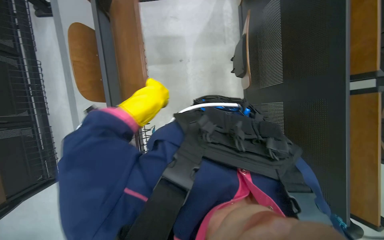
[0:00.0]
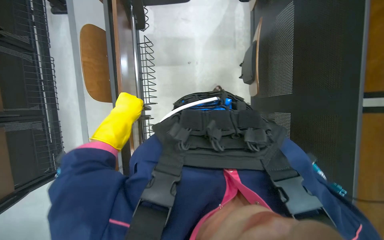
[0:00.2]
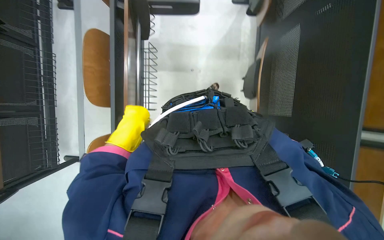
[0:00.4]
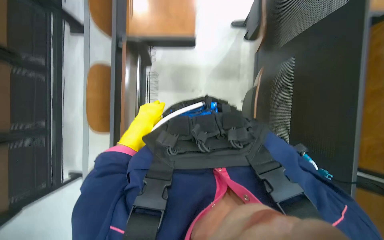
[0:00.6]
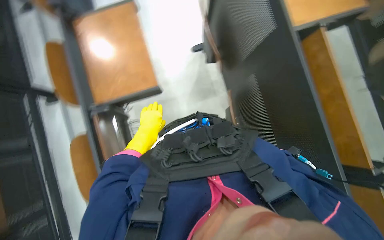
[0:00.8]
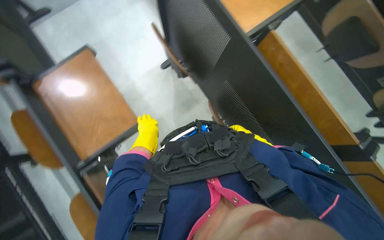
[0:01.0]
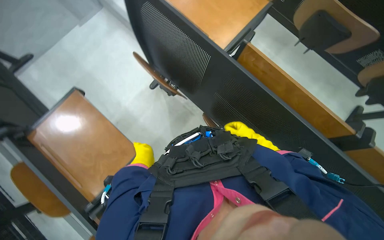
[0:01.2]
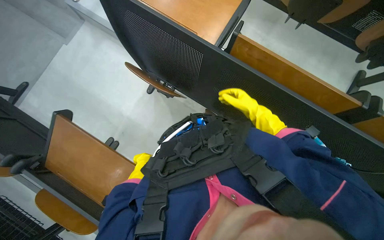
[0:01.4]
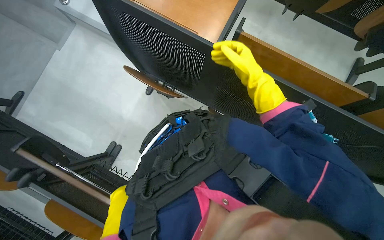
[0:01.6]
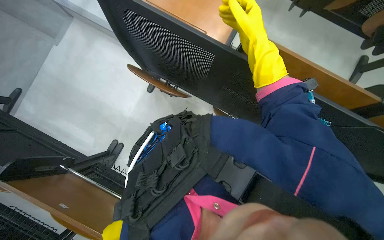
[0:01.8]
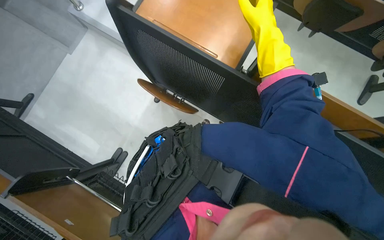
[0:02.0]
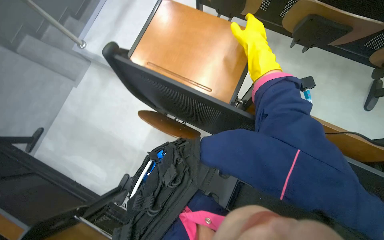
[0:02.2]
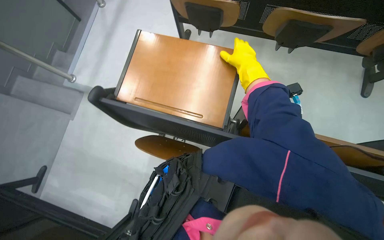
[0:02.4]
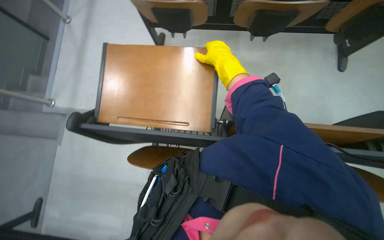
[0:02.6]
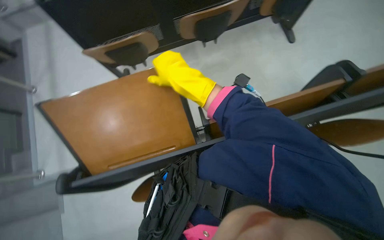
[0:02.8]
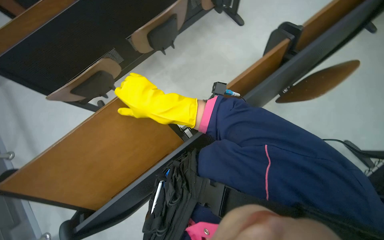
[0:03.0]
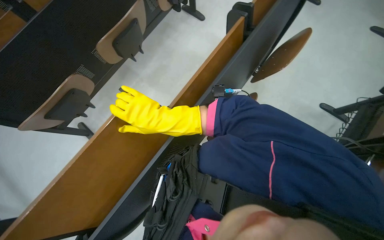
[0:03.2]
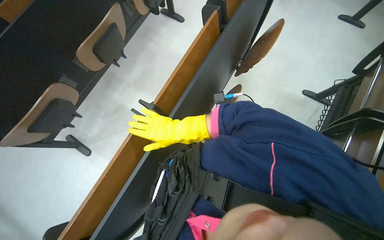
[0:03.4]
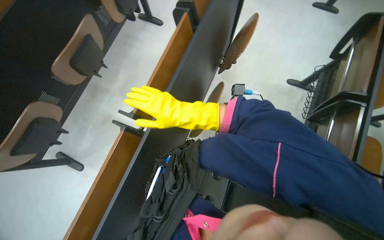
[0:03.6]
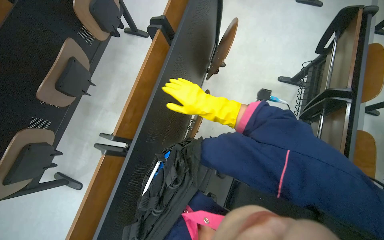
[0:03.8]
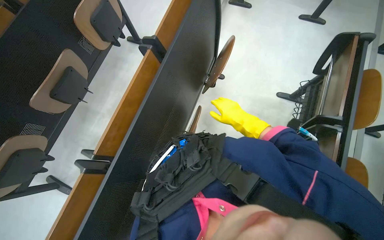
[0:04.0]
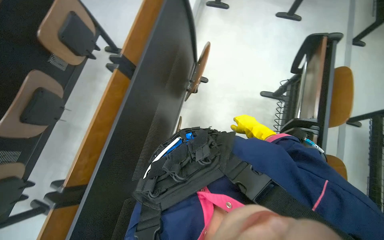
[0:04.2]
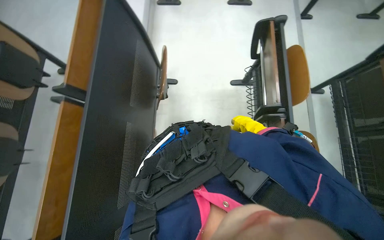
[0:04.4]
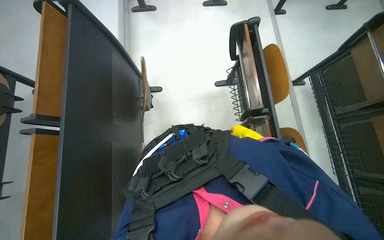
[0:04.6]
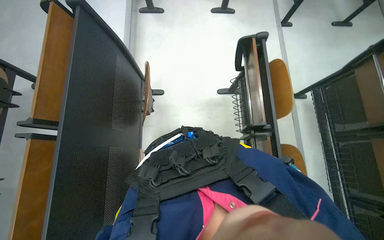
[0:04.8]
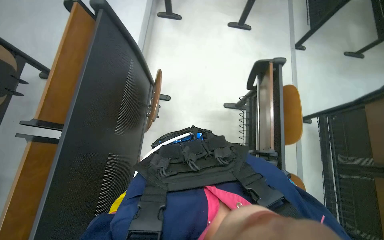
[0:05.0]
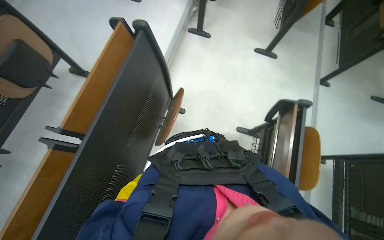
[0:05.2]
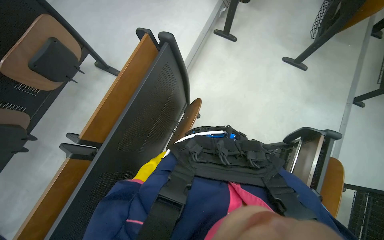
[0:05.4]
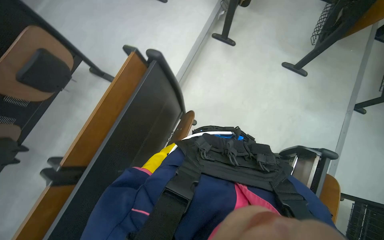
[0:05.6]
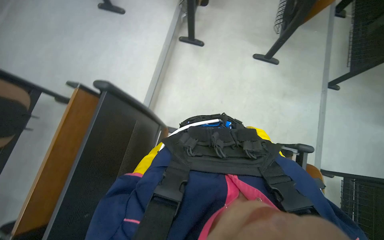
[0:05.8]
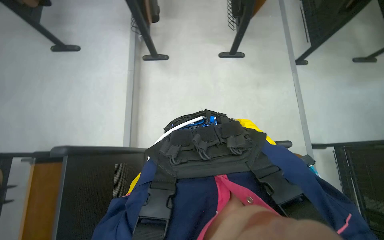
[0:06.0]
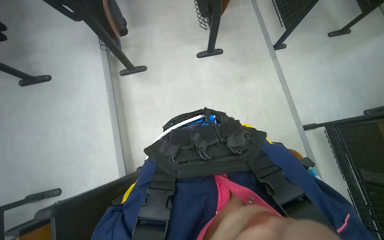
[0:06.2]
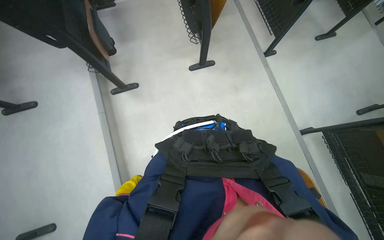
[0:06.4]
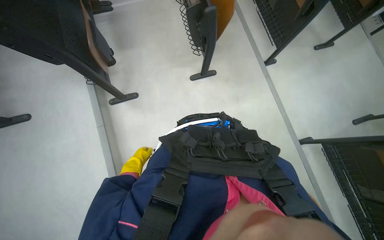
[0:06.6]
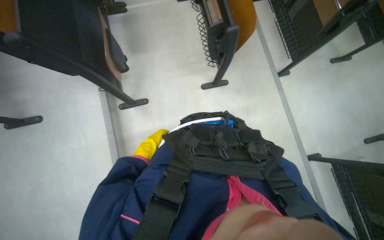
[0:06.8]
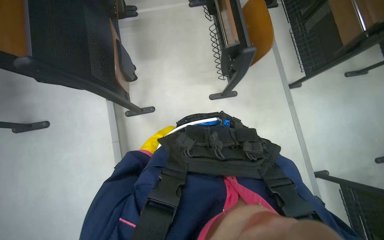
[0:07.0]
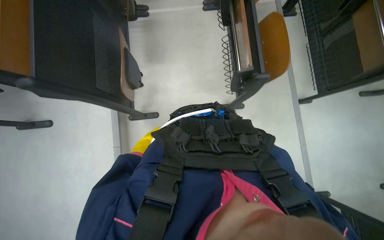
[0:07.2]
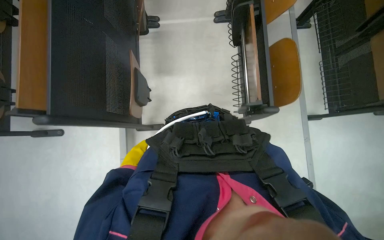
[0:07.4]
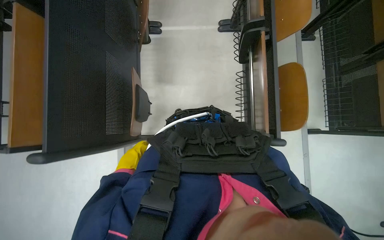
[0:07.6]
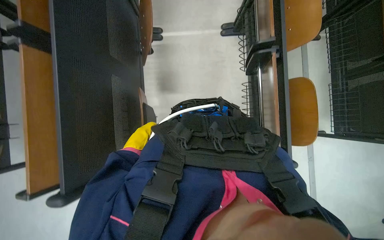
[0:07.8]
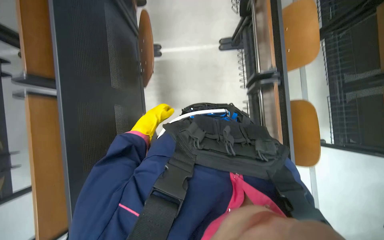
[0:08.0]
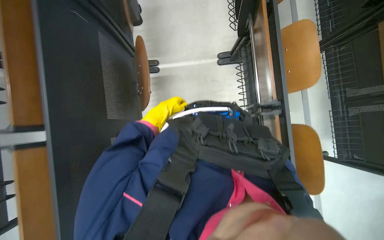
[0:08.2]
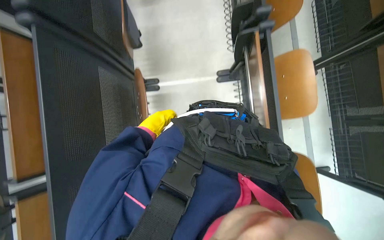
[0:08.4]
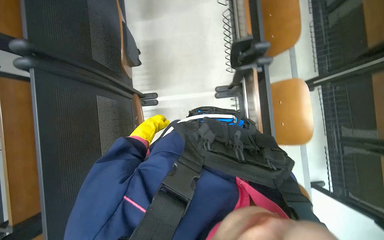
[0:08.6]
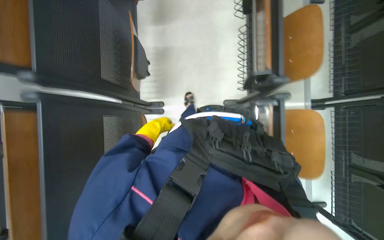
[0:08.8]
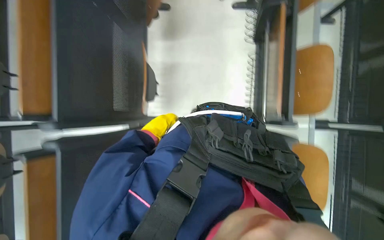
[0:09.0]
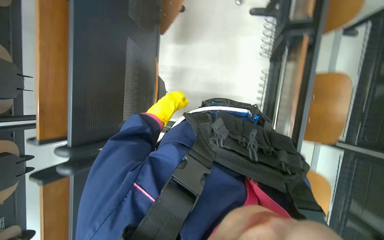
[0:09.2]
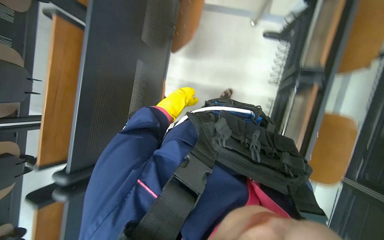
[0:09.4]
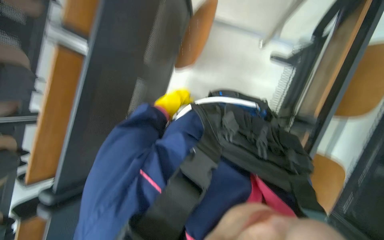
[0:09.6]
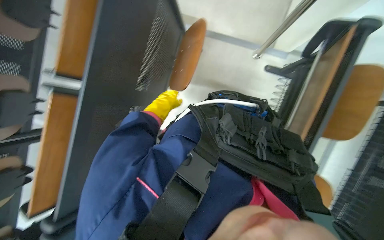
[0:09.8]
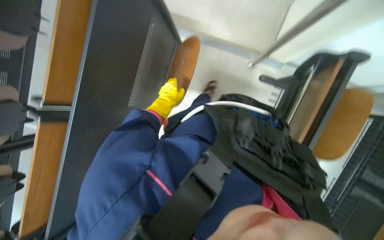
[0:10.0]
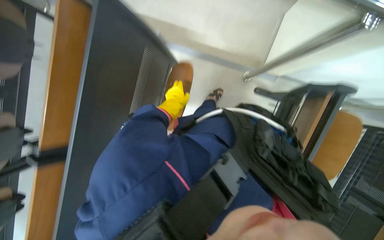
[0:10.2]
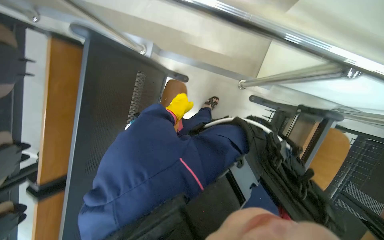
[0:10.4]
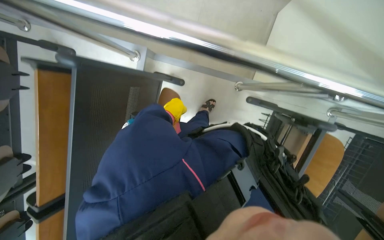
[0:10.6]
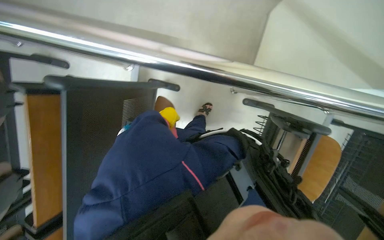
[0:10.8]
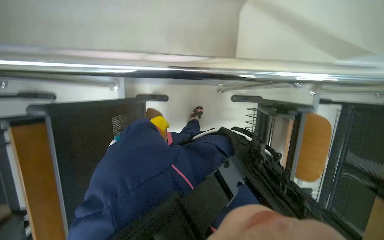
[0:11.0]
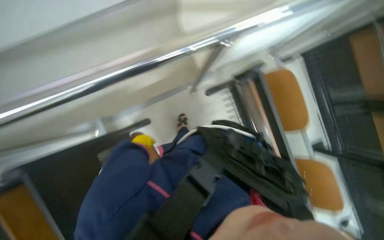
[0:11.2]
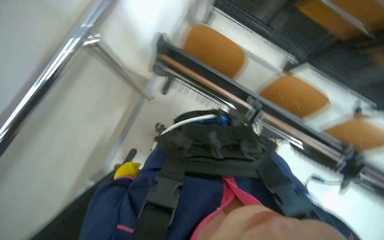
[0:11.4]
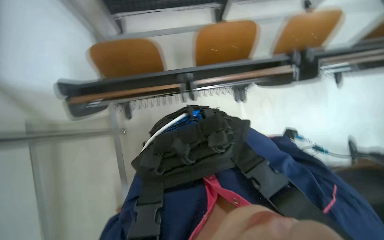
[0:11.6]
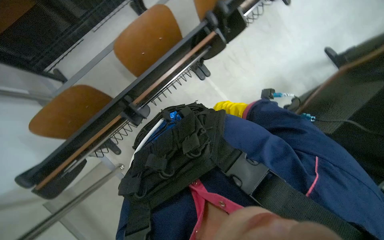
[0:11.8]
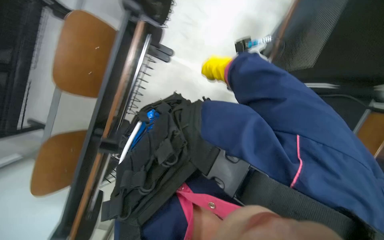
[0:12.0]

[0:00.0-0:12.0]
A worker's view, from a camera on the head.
Job: preparing cleaning supplies.
The whole recording: Preparing desks for mopping. The worker arranges the desks to make it easier to mop the floor.
0:00.0 to 0:01.6: Everything in view rotates some 25 degrees counterclockwise.
0:01.6 to 0:03.0: The view tips upward by roughly 15 degrees. Everything in view rotates roughly 65 degrees counterclockwise.
0:03.0 to 0:04.4: The camera is carried roughly 50 cm. The head rotates roughly 50 degrees to the right.
0:04.4 to 0:06.0: The camera travels about 70 cm.
0:06.0 to 0:07.6: The camera is carried roughly 1 m.
0:07.6 to 0:09.0: The wearer moves approximately 1 m.
0:09.0 to 0:10.4: The head travels roughly 60 cm.
0:10.4 to 0:12.0: The camera travels some 50 cm. The scene turns some 120 degrees counterclockwise in the picture.

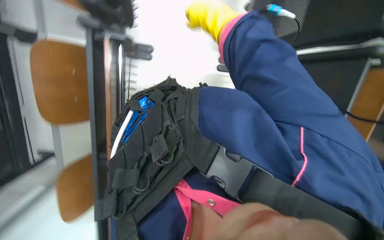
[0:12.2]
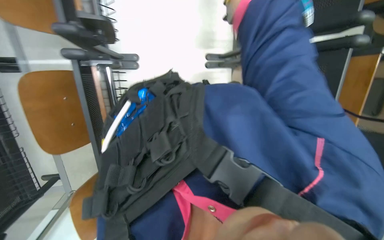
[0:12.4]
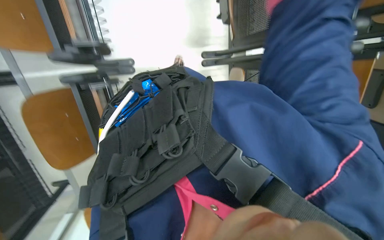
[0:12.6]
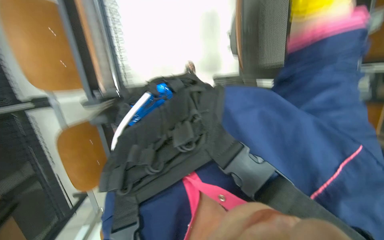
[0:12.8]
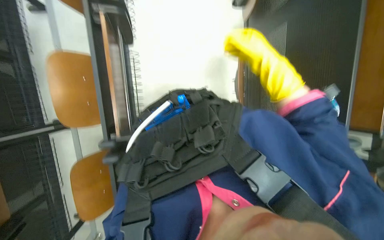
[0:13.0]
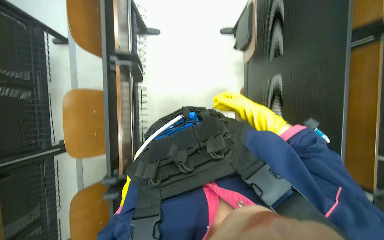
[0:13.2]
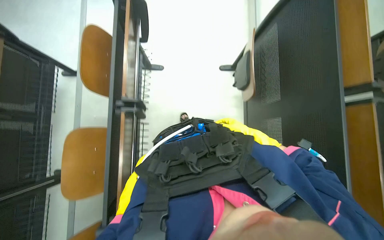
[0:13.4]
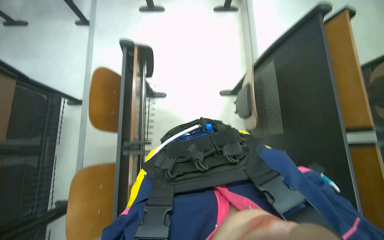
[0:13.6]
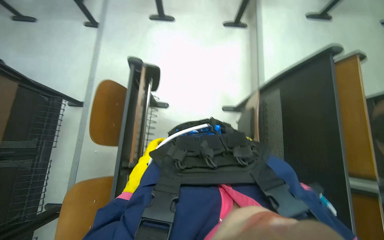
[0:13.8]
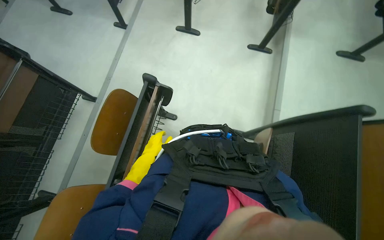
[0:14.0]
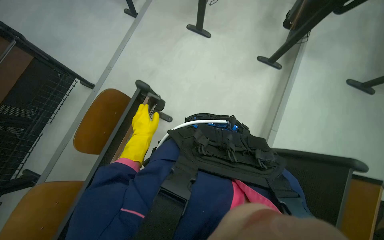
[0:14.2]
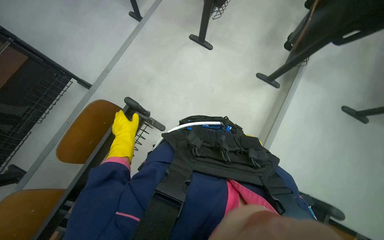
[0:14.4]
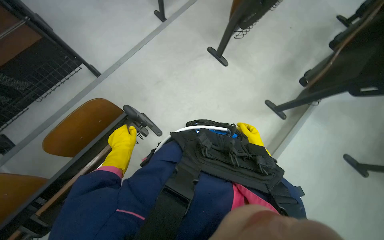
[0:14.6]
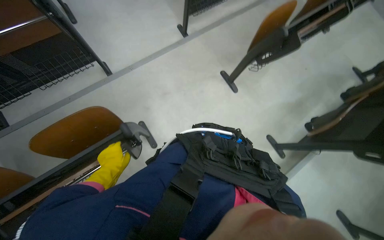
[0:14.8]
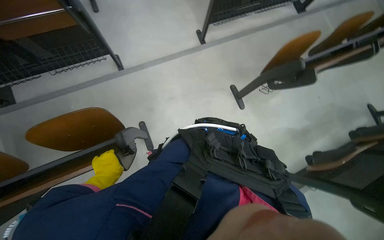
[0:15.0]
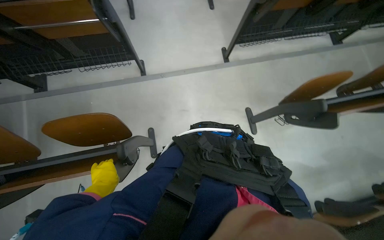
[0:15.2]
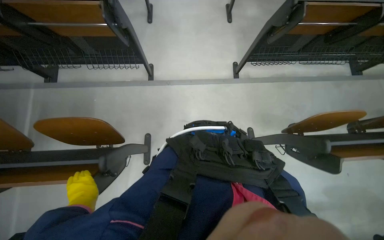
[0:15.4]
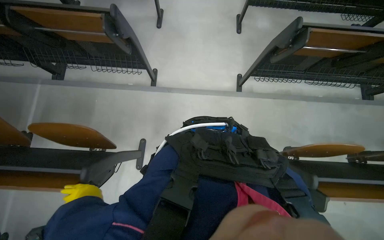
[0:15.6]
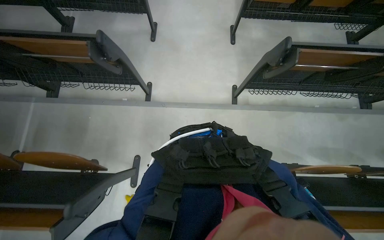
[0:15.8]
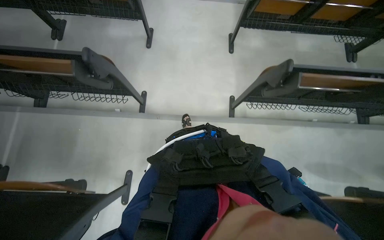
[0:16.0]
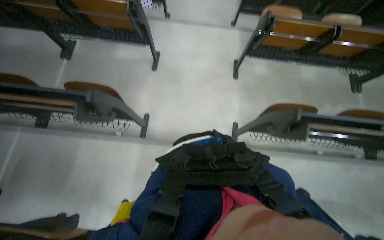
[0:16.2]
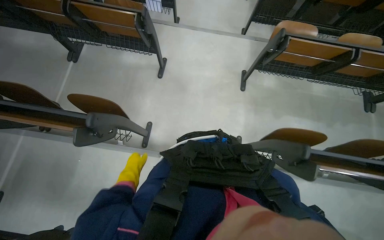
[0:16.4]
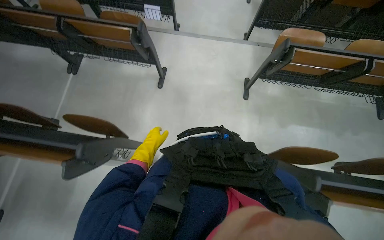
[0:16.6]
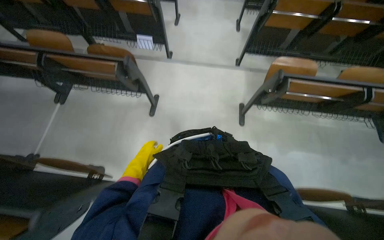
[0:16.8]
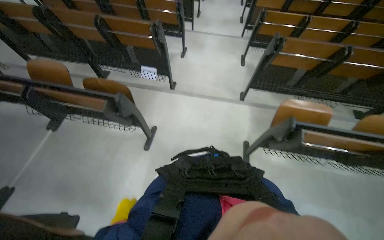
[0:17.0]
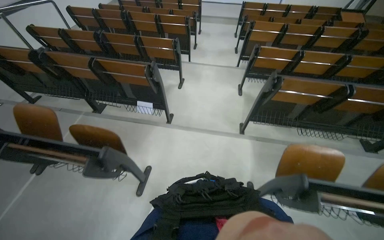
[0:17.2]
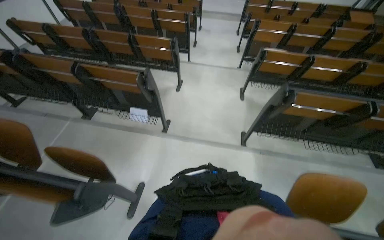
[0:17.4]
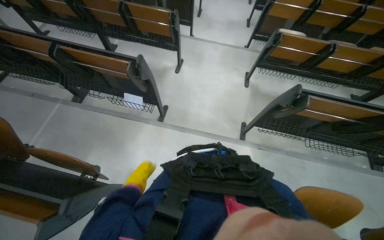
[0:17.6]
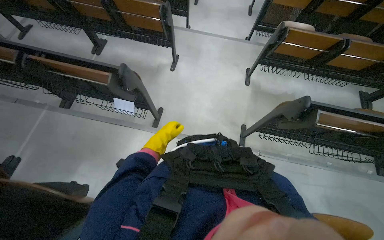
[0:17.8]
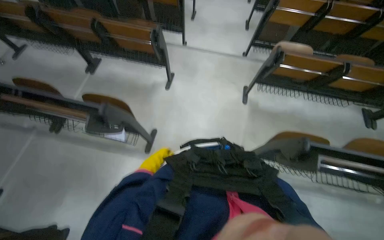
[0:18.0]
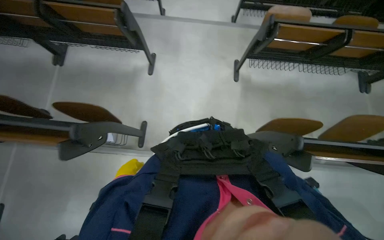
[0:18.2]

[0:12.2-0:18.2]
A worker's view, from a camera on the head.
Job: preparing cleaning supplies.
The whole recording: Preparing desks for mopping. The worker arranges the desks to make it easier to mop the floor.
0:12.2 to 0:13.8: The wearer looks about 35 degrees further upward.
0:13.8 to 0:15.2: The head travels roughly 80 cm. The wearer looks approximately 75 degrees further to the left.
0:15.2 to 0:16.6: The camera travels about 1 m.
0:16.6 to 0:18.2: The camera travels about 1.5 m.
